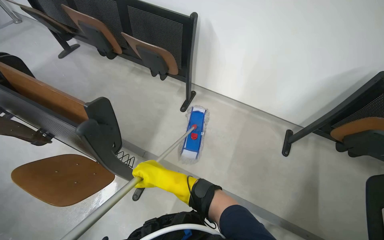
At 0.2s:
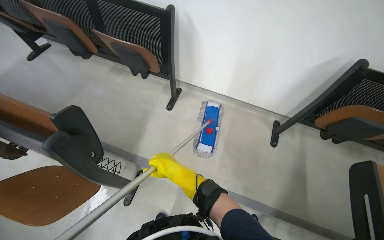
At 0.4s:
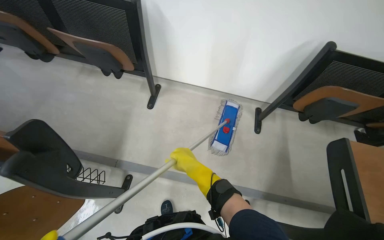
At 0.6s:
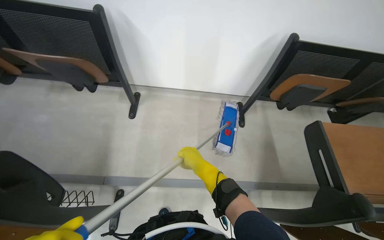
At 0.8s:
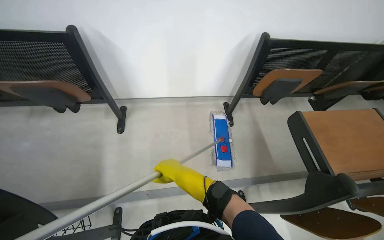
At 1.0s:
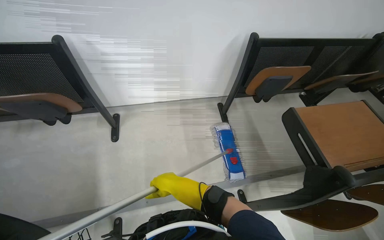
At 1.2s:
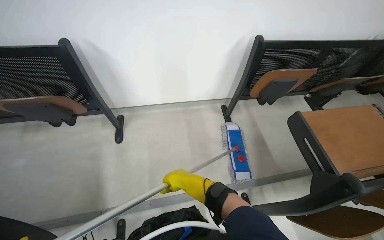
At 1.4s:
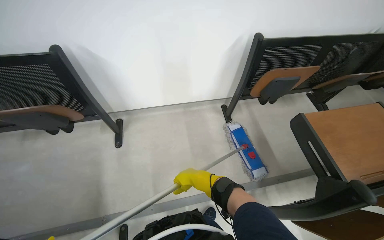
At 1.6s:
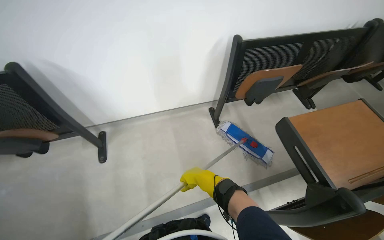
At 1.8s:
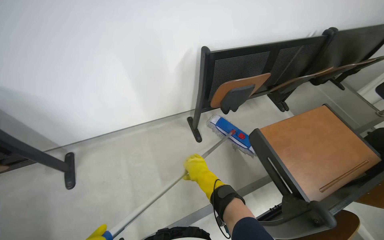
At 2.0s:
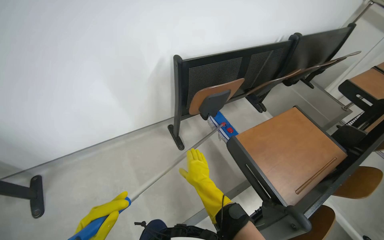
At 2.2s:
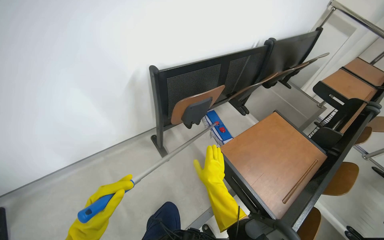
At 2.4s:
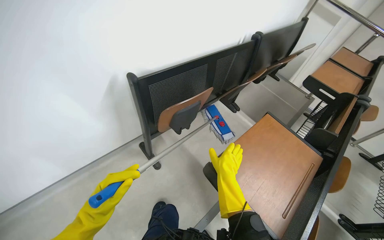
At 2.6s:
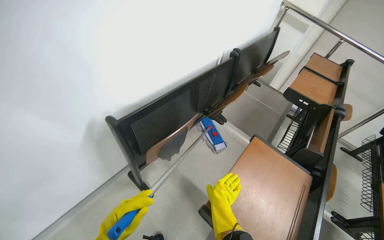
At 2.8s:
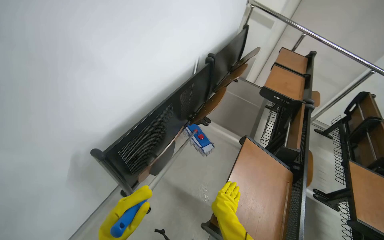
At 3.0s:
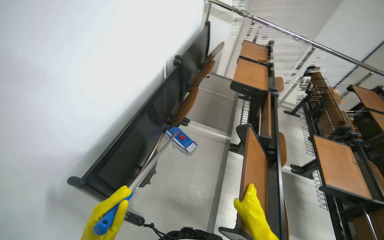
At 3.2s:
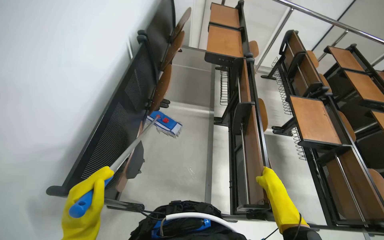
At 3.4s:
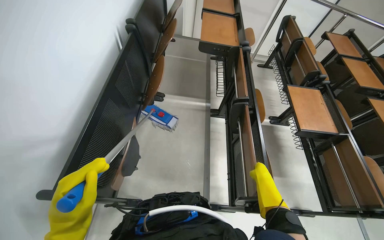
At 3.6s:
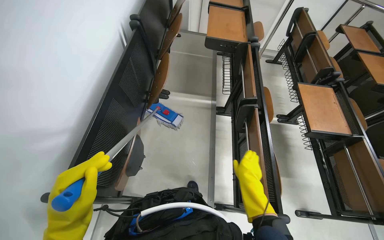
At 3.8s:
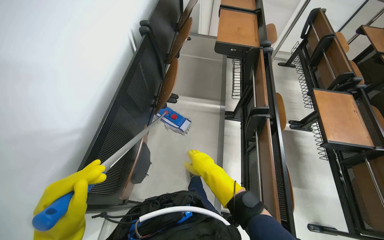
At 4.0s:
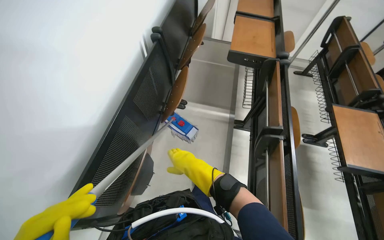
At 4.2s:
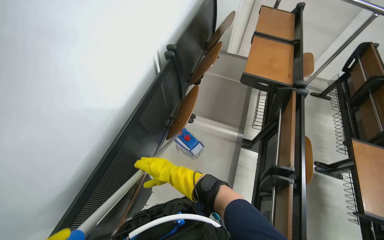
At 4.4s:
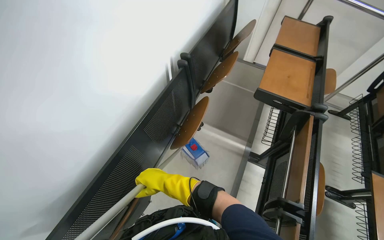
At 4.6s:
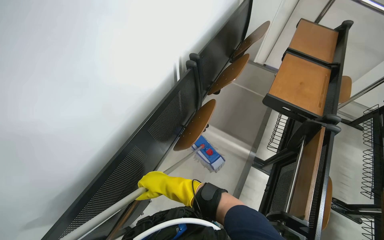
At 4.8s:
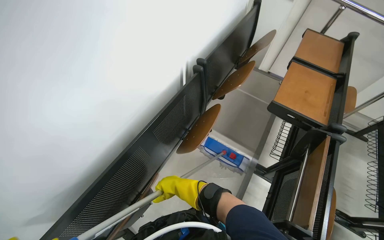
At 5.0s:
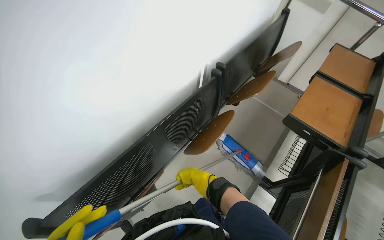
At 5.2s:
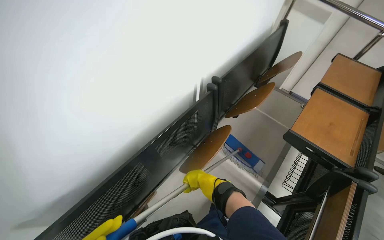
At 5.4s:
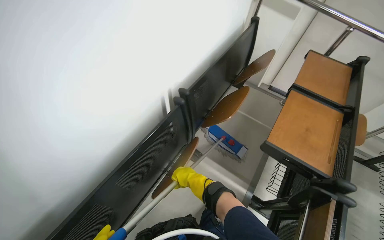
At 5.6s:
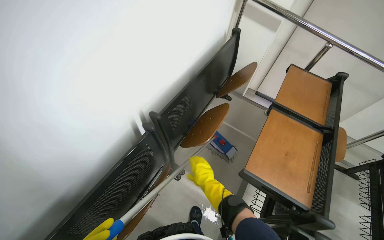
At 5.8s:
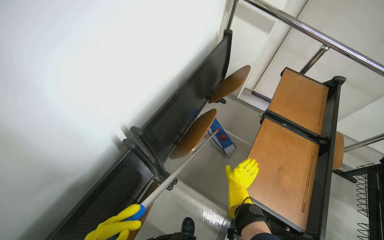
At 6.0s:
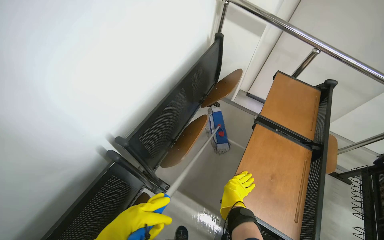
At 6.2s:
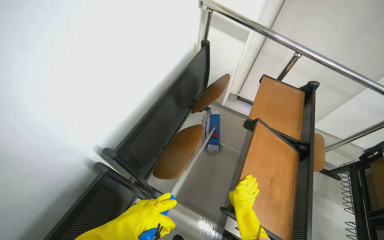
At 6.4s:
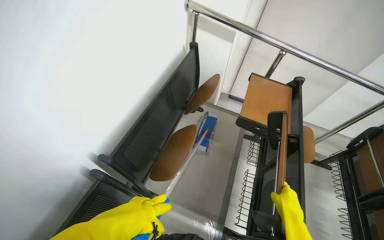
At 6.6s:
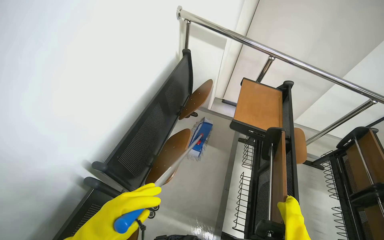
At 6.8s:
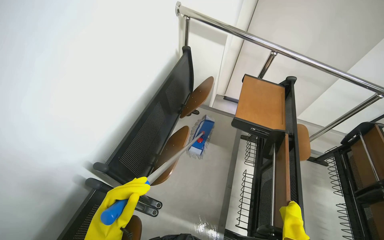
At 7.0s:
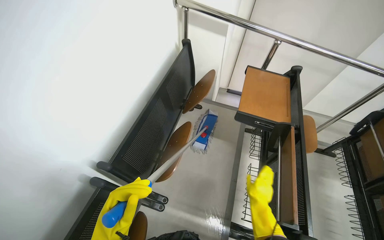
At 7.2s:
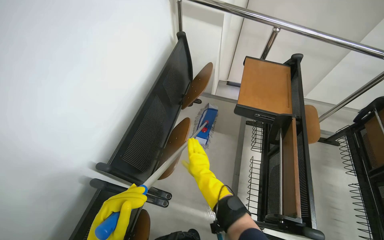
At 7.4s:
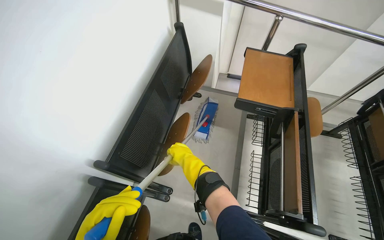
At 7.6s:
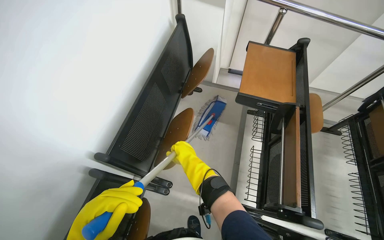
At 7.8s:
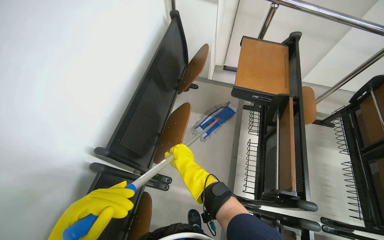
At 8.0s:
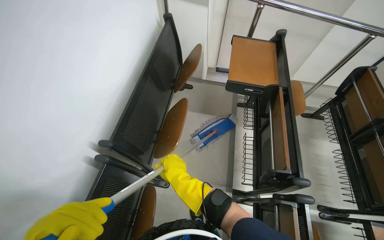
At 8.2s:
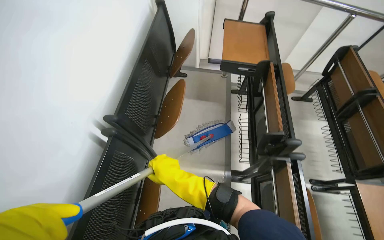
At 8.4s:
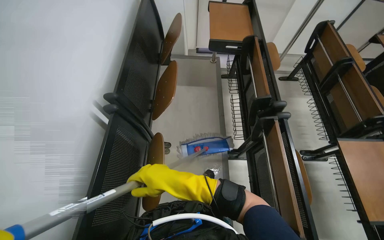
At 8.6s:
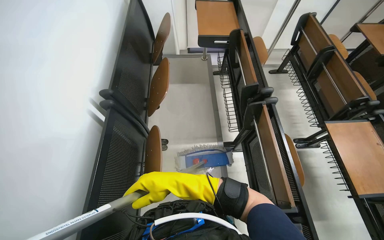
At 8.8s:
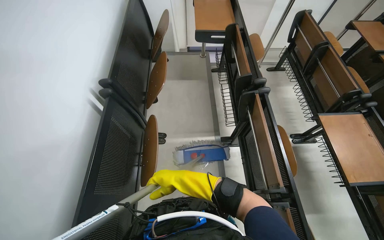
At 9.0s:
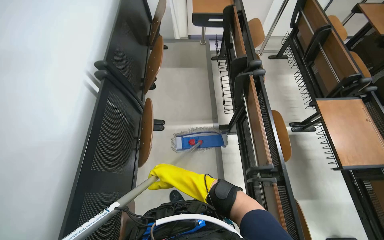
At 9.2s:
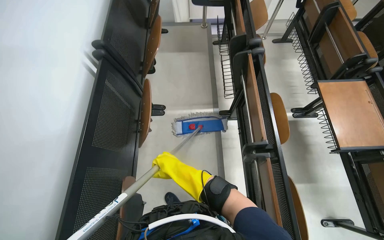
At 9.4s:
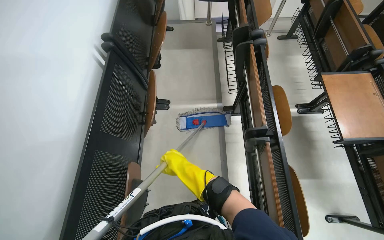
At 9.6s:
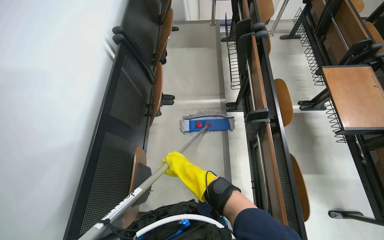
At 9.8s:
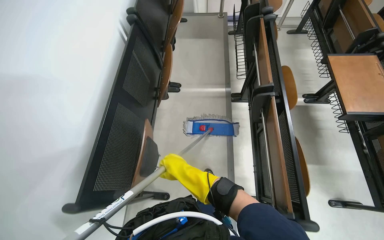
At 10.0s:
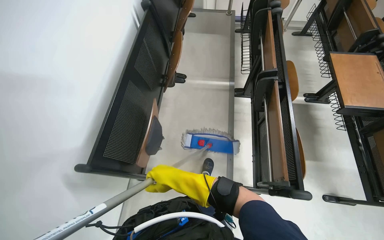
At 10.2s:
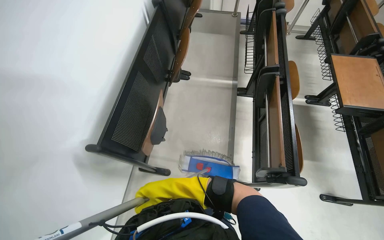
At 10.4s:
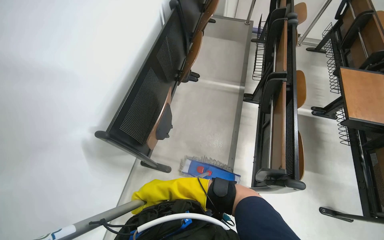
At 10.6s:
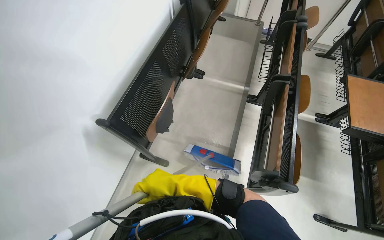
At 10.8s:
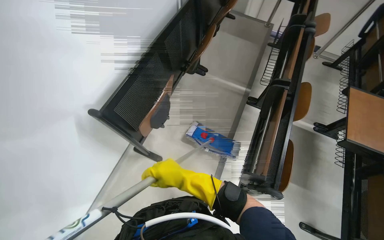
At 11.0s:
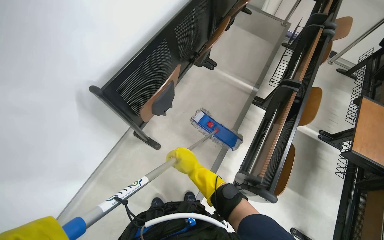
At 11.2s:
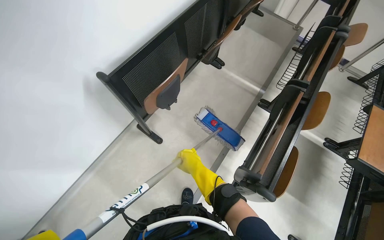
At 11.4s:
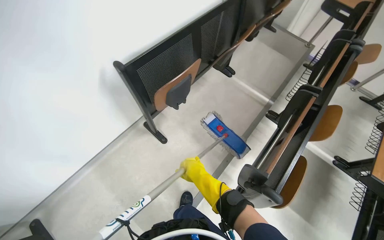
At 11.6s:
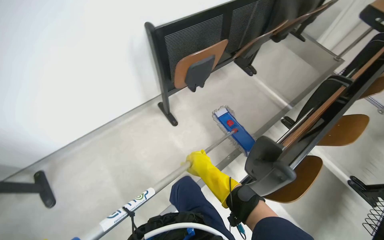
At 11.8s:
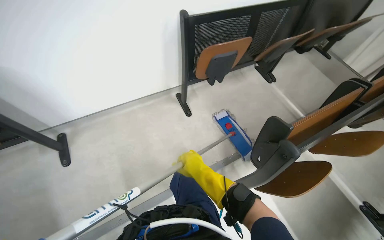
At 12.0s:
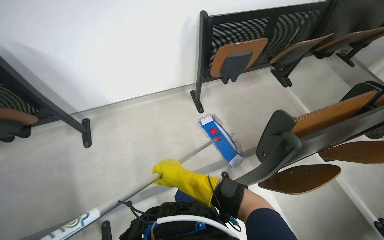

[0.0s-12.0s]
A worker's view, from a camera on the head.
Job: mopping floor.
The whole recording: Mopping lecture hall floor. The worker washes the mop, then mops the floor of the lecture hall, moving between rows of desks.
0.0s to 1.6s: The head rotates roughly 40 degrees to the right.
1.6s to 3.0s: The camera travels some 60 cm. The wearer's head swings approximately 55 degrees to the right.
3.0s to 4.4s: The camera is carried approximately 50 cm.
4.4s to 6.0s: The camera is carried approximately 70 cm.
6.0s to 7.6s: The right hand is displaced up the picture and to the left by about 15 cm.
7.6s to 9.0s: The camera is carried roughly 60 cm.
9.0s to 10.4s: The camera is carried roughly 60 cm.
10.4s to 12.0s: The wearer's head swings approximately 55 degrees to the left.

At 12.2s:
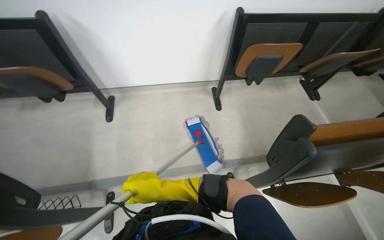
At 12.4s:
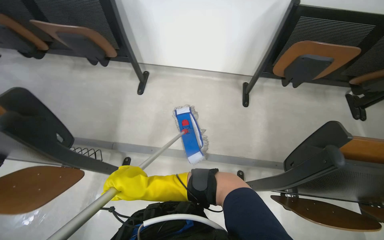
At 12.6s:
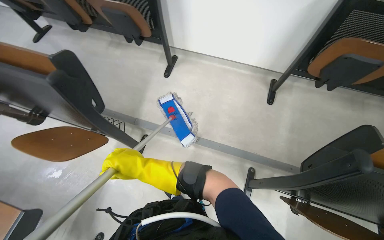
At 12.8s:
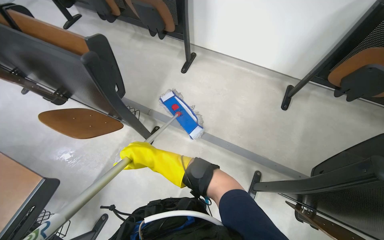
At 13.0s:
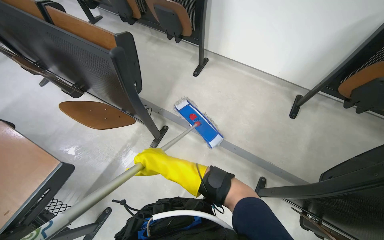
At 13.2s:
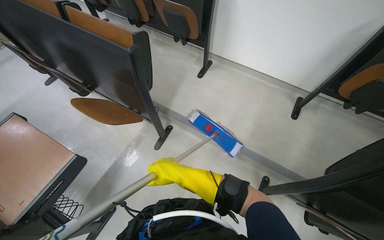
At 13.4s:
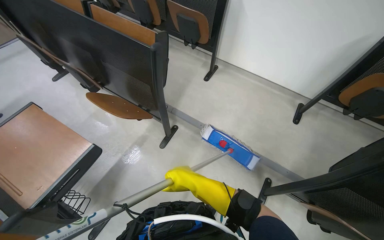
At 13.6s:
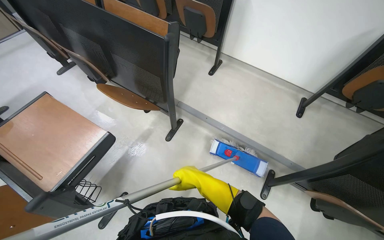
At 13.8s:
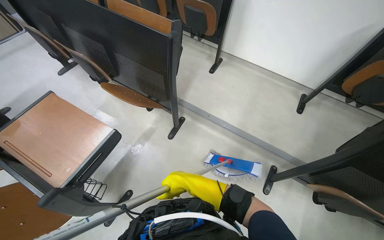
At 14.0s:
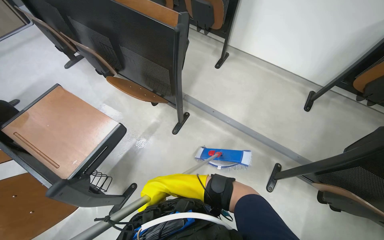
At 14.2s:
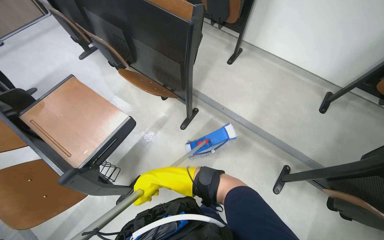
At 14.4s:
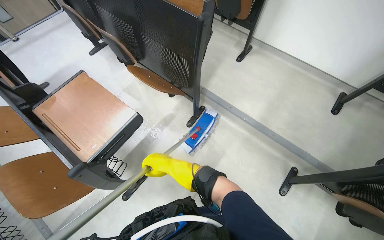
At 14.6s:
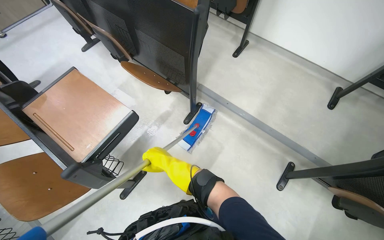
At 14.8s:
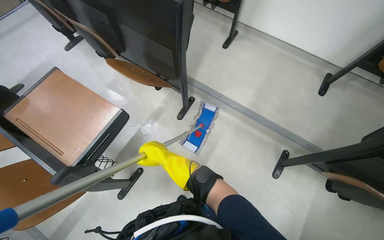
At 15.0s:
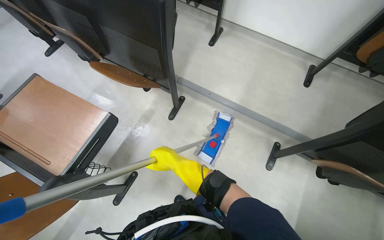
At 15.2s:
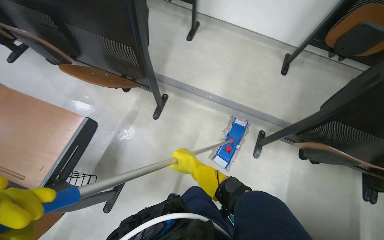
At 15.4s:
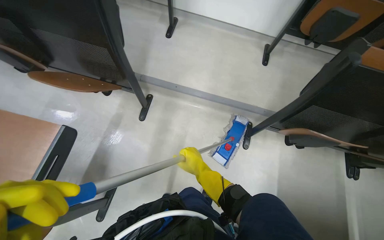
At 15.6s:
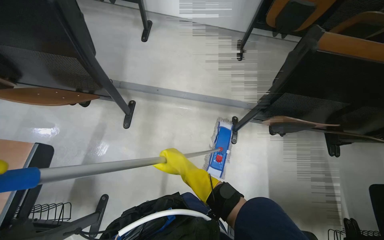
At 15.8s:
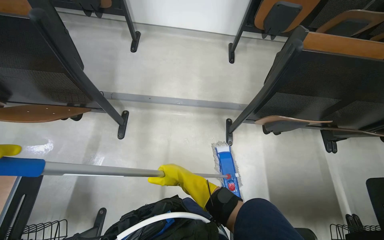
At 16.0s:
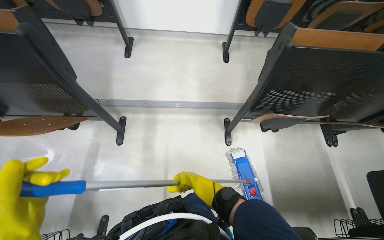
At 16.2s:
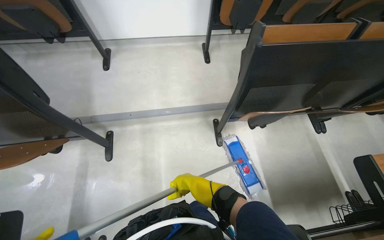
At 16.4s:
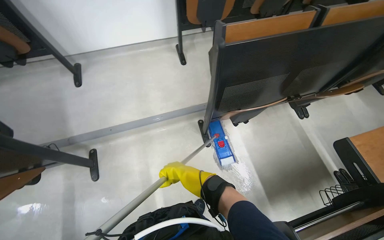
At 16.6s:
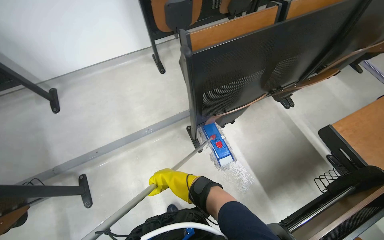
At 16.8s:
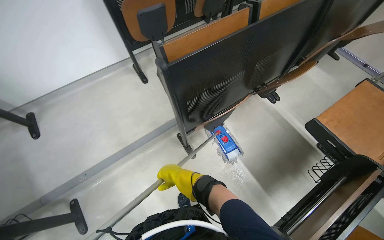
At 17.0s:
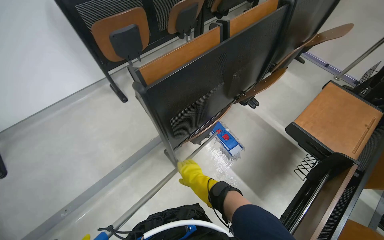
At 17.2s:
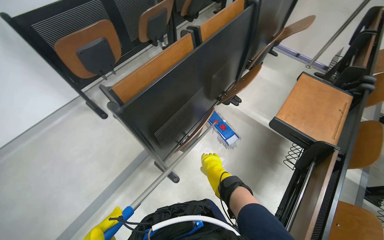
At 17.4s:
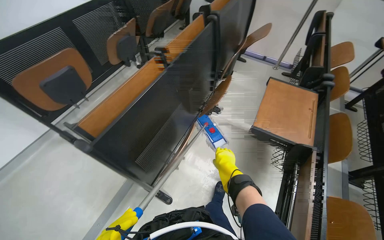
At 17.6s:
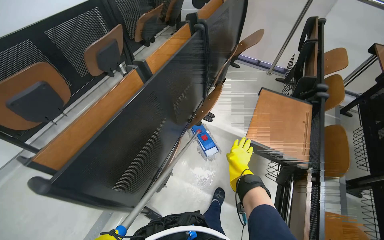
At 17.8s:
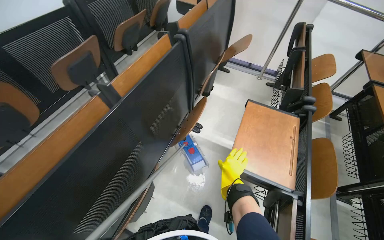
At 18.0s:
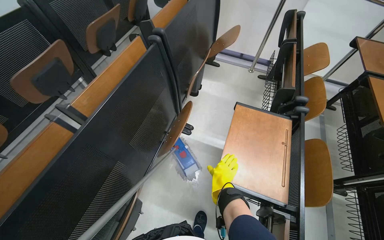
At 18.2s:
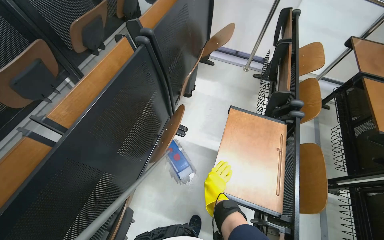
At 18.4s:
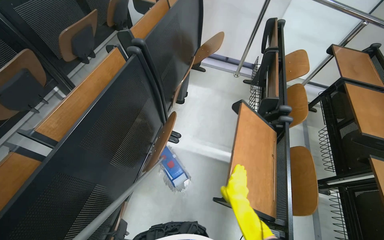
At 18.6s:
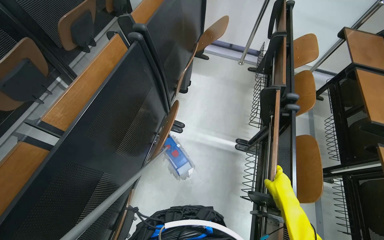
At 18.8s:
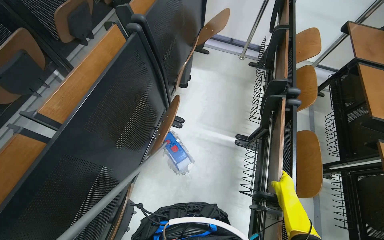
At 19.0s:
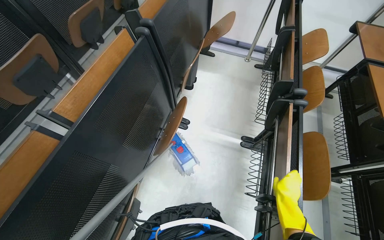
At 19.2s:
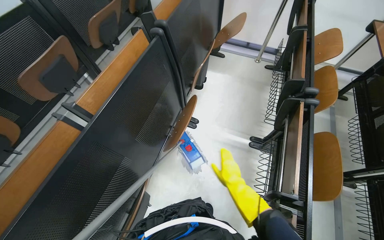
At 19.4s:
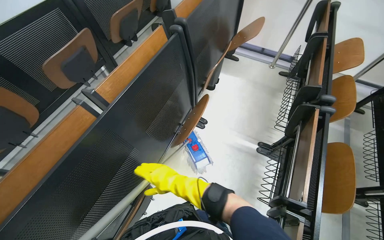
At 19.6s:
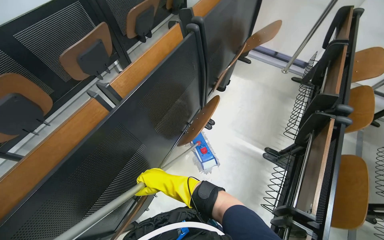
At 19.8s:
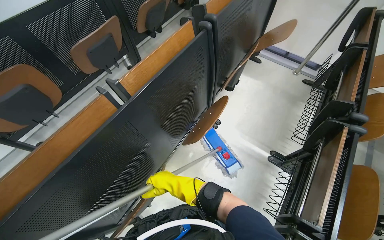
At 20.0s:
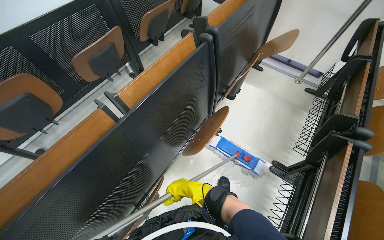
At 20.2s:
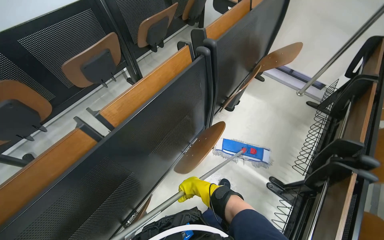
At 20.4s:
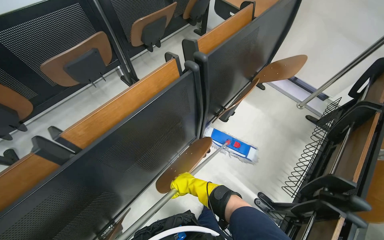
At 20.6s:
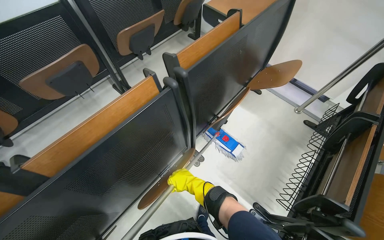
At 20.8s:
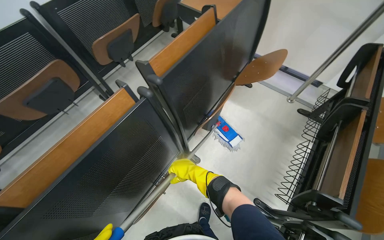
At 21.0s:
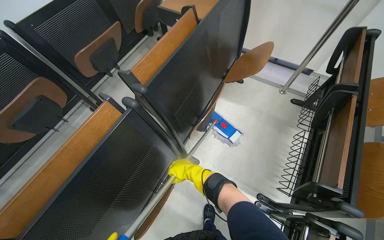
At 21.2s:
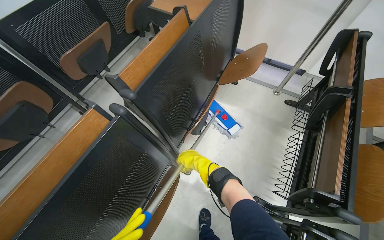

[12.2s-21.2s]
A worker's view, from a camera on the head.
Job: mopping floor.
The whole recording: Mopping lecture hall floor. The worker washes the mop, then mops the floor of the lecture hall, moving between rows of desks.
12.2s to 13.8s: The head travels roughly 60 cm. The head turns to the left by some 40 degrees.
13.8s to 15.2s: The right hand reaches roughly 15 cm to the left, then returns.
15.2s to 16.6s: The head travels some 40 cm. The wearer's head swings about 50 degrees to the right.
16.6s to 18.2s: The head travels approximately 70 cm. The wearer looks roughly 45 degrees further to the right.
18.2s to 19.8s: The right hand reaches roughly 20 cm to the right, then returns.
19.8s to 21.2s: The head travels about 60 cm.
